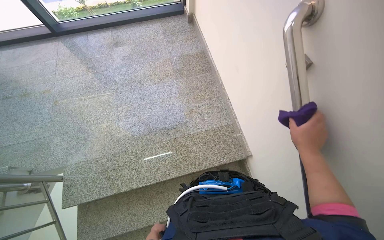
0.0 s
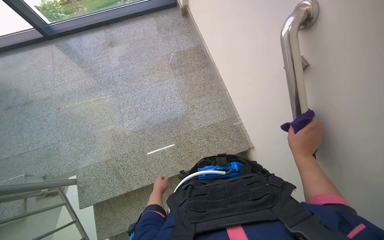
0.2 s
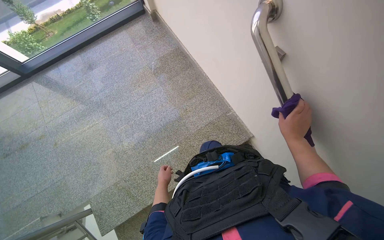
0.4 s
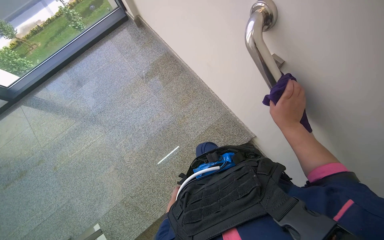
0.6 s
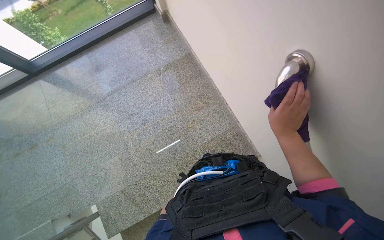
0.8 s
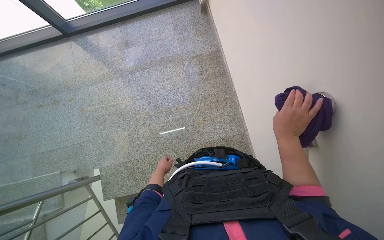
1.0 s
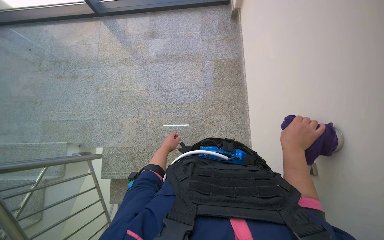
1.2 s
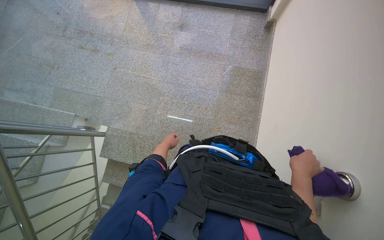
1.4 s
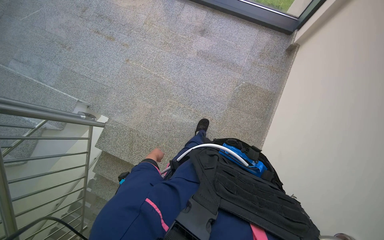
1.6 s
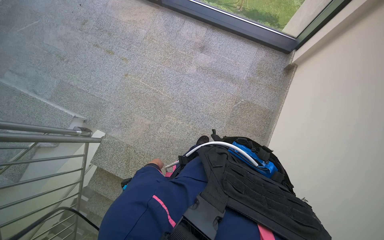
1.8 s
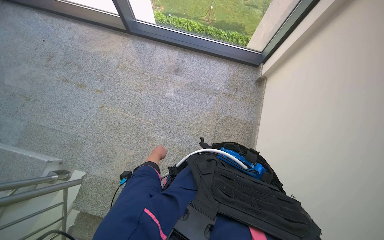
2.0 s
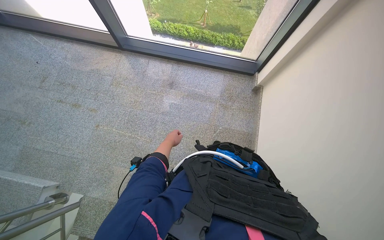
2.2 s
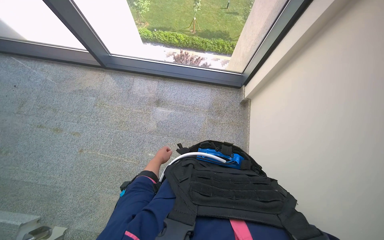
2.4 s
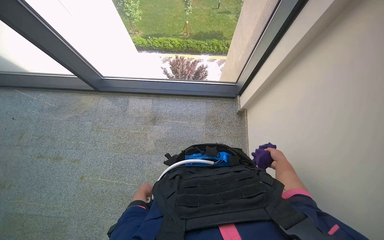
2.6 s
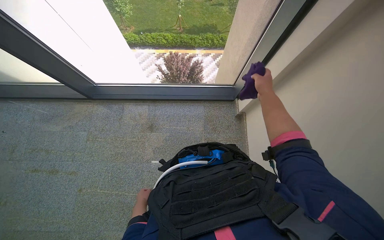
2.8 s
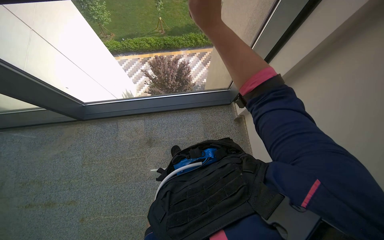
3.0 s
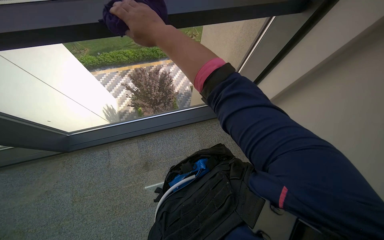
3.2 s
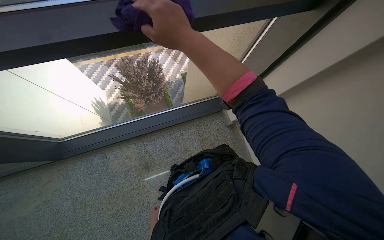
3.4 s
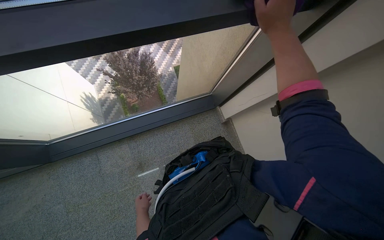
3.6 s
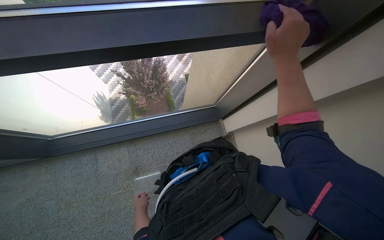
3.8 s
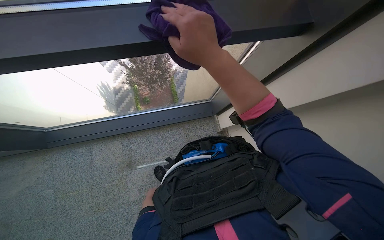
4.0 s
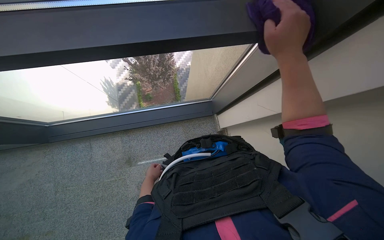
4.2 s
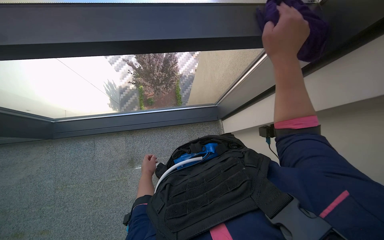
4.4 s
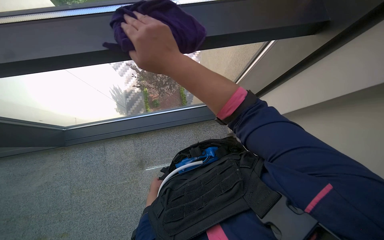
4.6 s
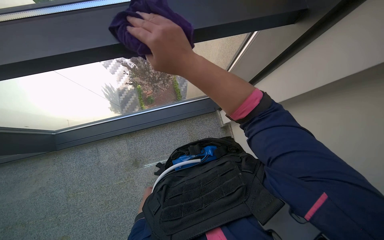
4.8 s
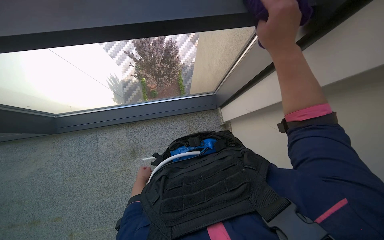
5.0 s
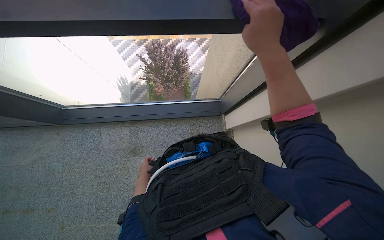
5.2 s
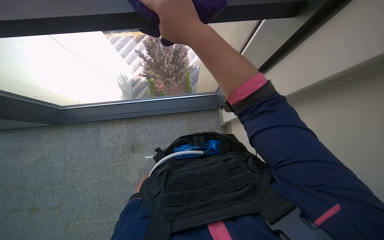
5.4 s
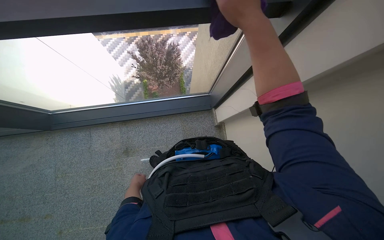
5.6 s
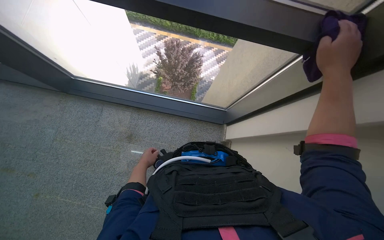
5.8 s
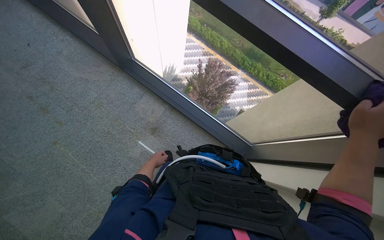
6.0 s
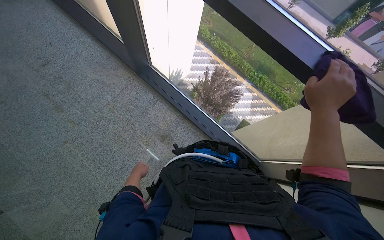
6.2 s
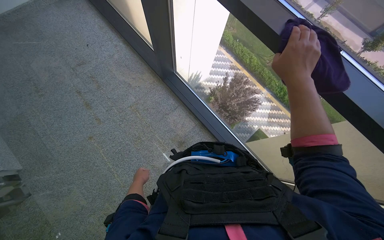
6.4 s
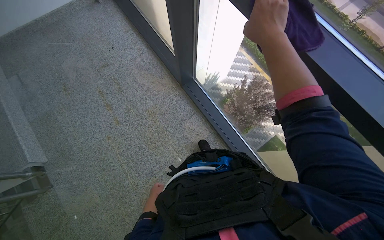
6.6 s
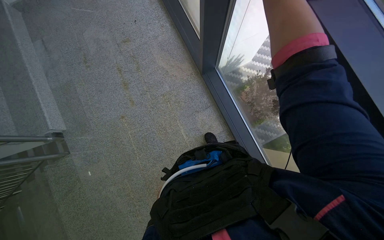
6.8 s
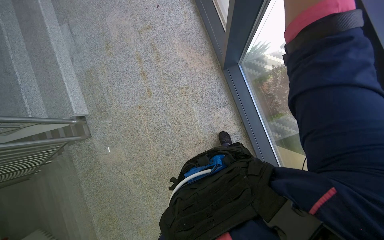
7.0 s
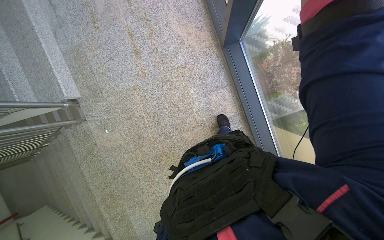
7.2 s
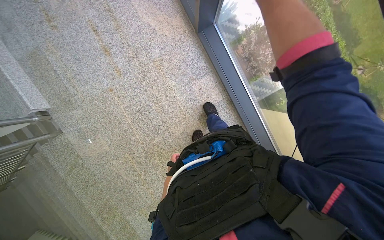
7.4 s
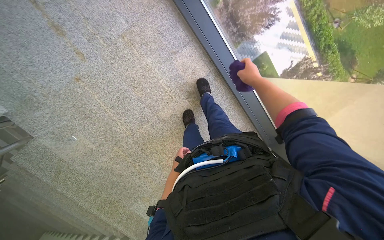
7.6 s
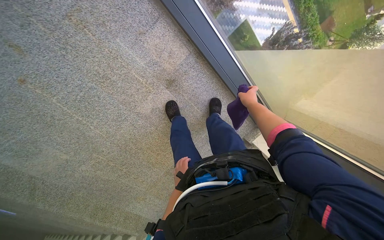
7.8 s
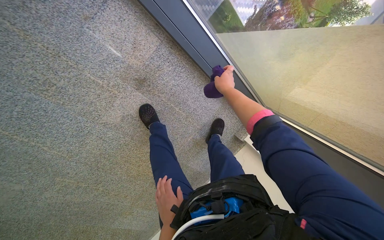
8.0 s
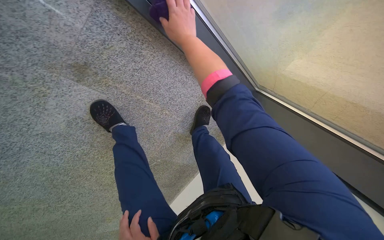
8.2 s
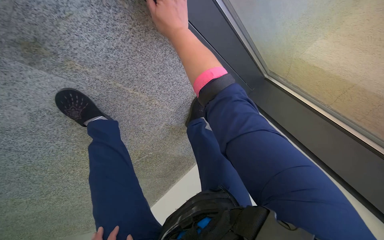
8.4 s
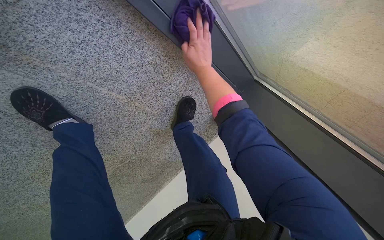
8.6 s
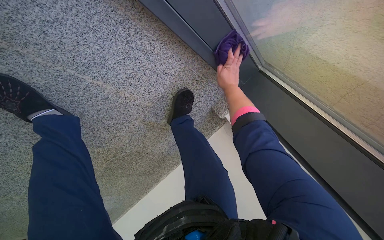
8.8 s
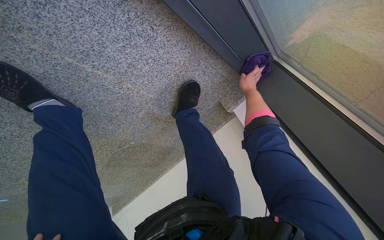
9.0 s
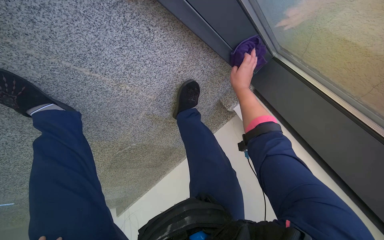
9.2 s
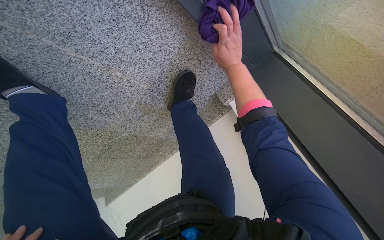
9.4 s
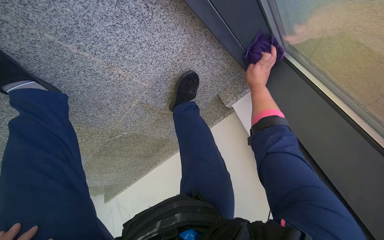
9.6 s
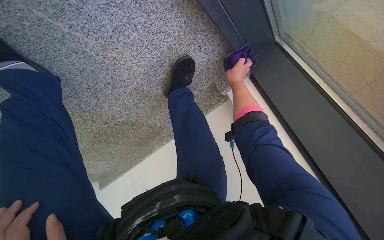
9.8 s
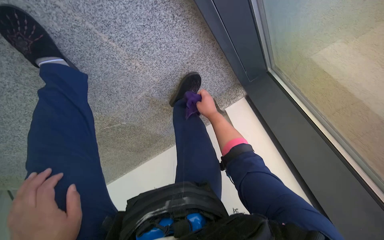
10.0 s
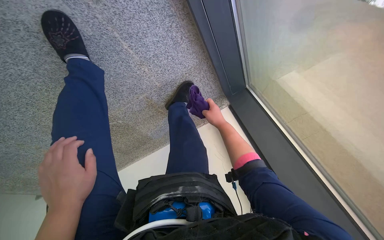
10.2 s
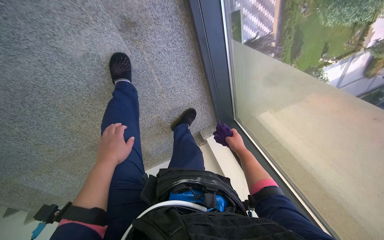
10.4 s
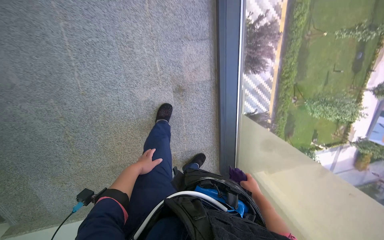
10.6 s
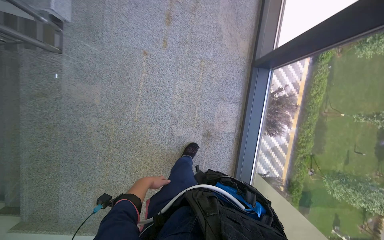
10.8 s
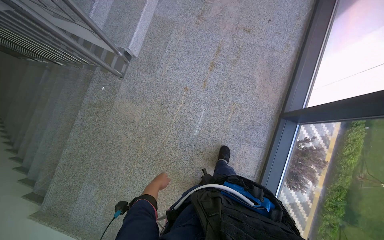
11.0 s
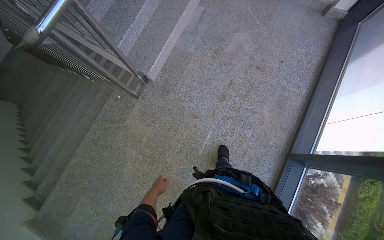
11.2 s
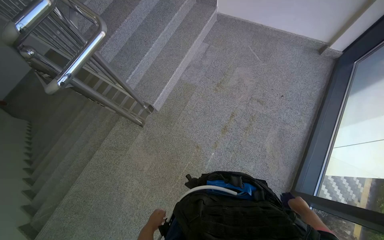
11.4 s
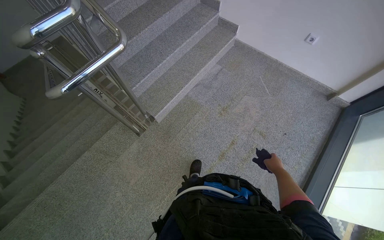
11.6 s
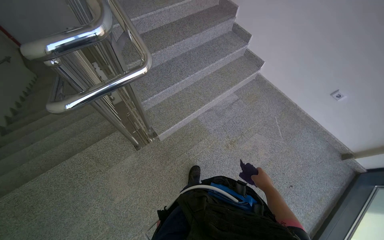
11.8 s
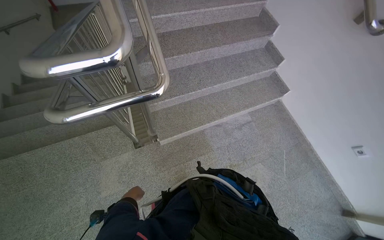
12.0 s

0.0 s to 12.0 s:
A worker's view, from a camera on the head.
Job: wiping surfaces.
The whole recording: Wiping wall handrail. The worker wipes the wall handrail with a purple cloth.
0.0 to 1.6 s: The camera is carried roughly 50 cm. The wearer looks about 15 degrees further downward. The scene turns about 40 degrees clockwise in the picture.
1.6 to 3.0 s: The camera is carried some 90 cm. The scene rotates counterclockwise by roughly 30 degrees.
3.0 to 4.4 s: The right hand heads to the right, covering about 20 cm. The left hand shifts roughly 40 cm up the picture.
4.4 to 6.0 s: The scene rotates clockwise by about 45 degrees.
6.0 to 7.6 s: The wearer moves approximately 60 cm. The wearer looks approximately 30 degrees further downward.
7.6 to 9.0 s: The camera is carried some 60 cm. The wearer looks about 15 degrees further to the right. The view tilts approximately 30 degrees downward.
9.0 to 10.4 s: The camera pitches upward, by roughly 15 degrees.
10.4 to 12.0 s: The camera is carried about 1.5 m. The head rotates about 90 degrees to the left. The view tilts some 65 degrees upward.

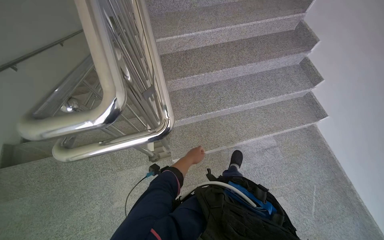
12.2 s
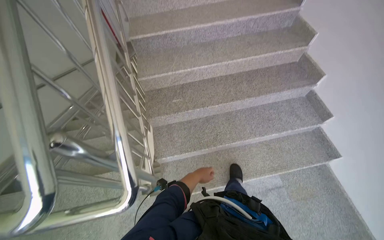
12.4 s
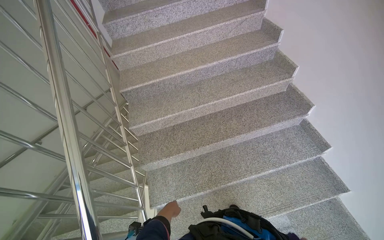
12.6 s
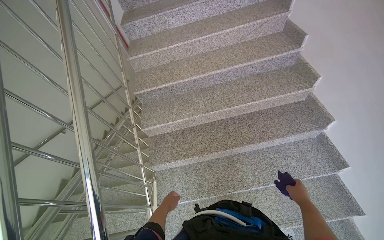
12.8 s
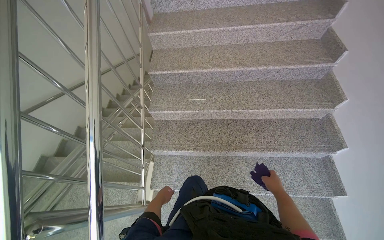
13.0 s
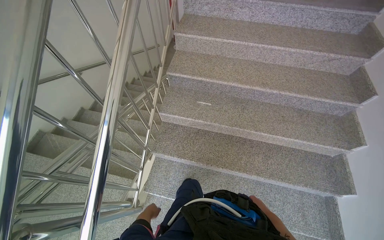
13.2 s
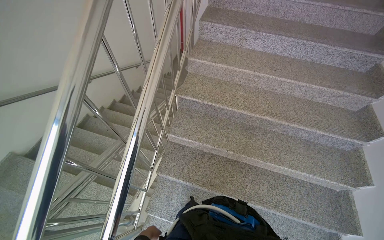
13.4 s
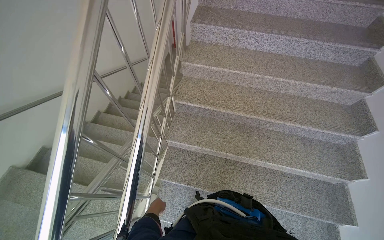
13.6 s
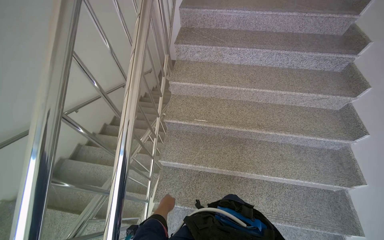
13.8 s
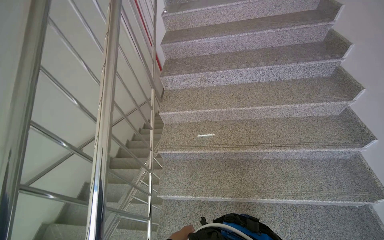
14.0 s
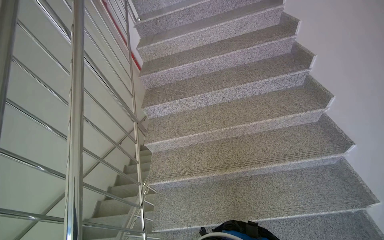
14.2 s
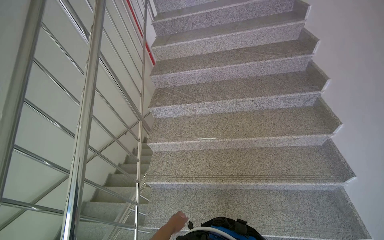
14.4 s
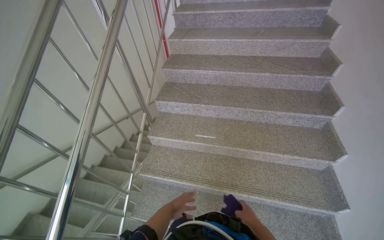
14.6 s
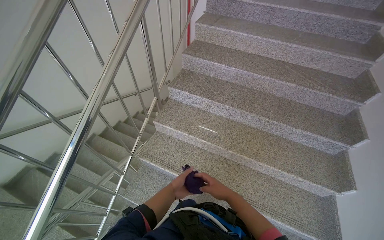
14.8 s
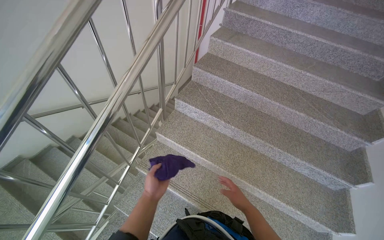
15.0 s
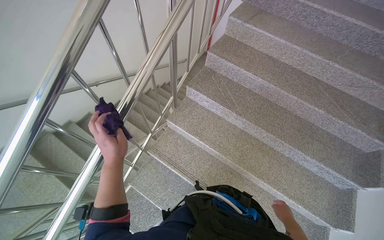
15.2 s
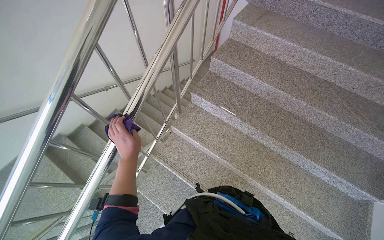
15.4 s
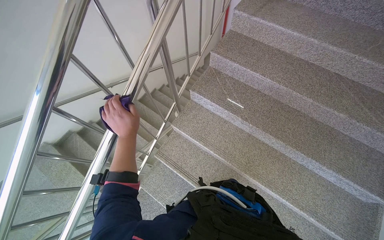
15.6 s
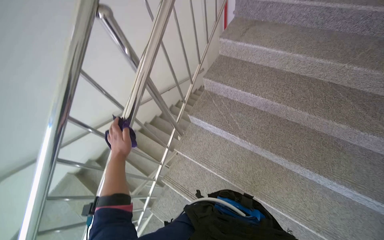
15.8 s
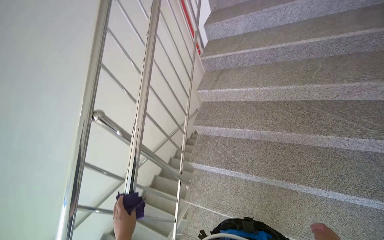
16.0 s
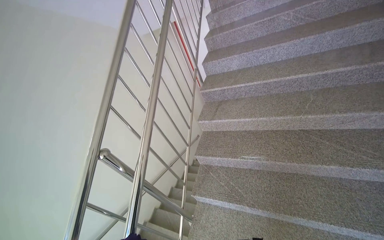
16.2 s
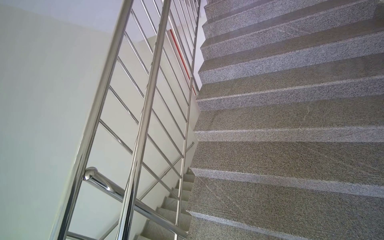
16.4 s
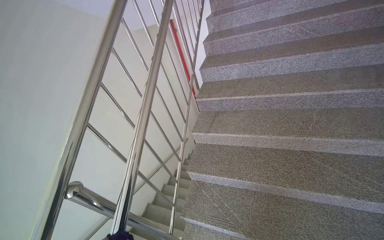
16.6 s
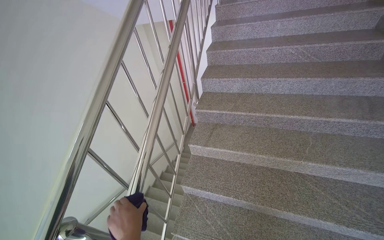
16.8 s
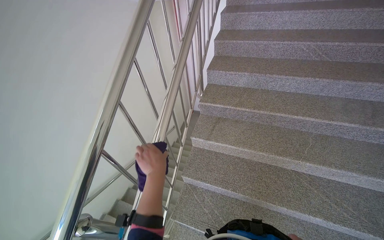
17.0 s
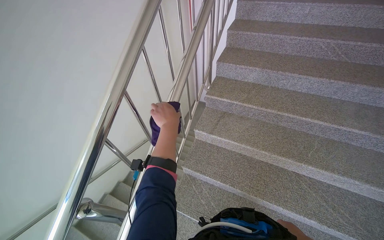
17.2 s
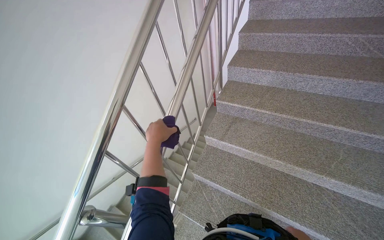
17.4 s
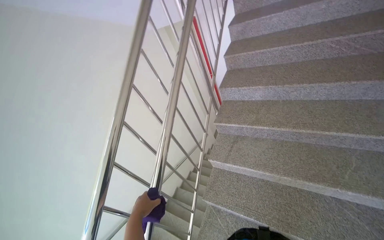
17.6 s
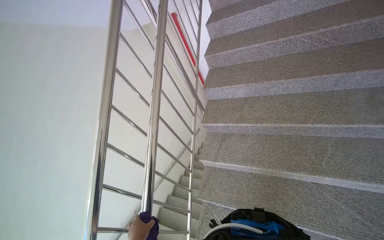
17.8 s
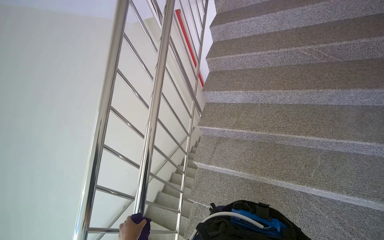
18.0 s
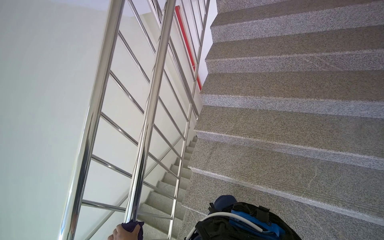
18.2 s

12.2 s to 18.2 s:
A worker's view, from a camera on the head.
Job: wiping surfaces.
The whole recording: Wiping wall handrail. The worker wipes the wall handrail with a purple cloth.
12.2 to 13.8 s: The head travels some 90 cm. The wearer's head swings some 25 degrees to the left.
13.8 to 15.2 s: The camera travels roughly 60 cm. The wearer's head swings about 25 degrees to the left.
15.2 to 16.6 s: The camera travels roughly 60 cm. The camera pitches upward, by some 25 degrees.
16.6 to 18.2 s: The wearer moves some 50 cm.

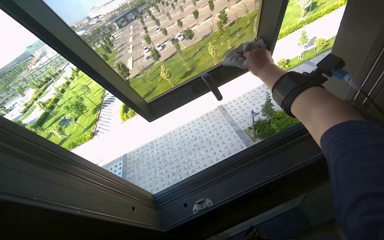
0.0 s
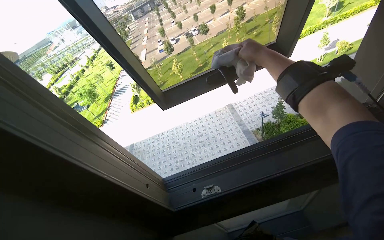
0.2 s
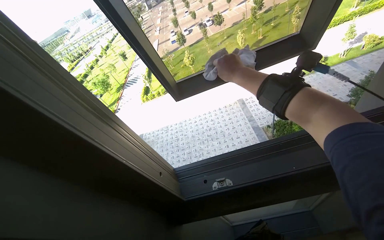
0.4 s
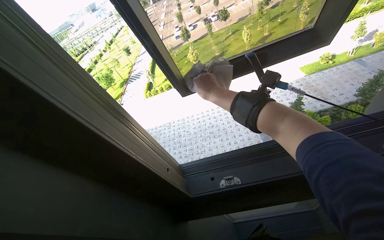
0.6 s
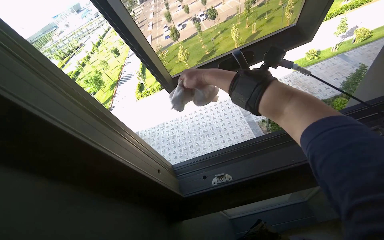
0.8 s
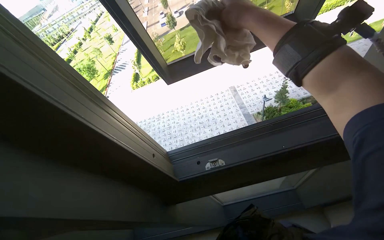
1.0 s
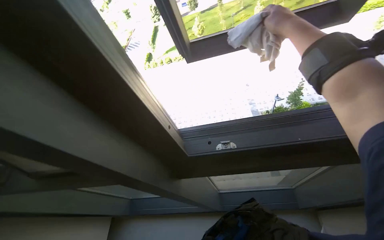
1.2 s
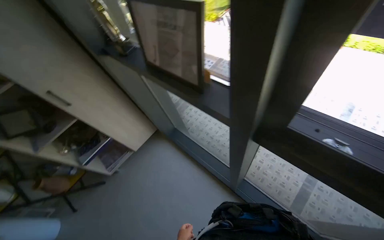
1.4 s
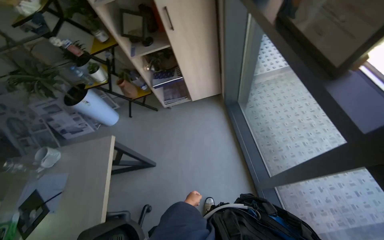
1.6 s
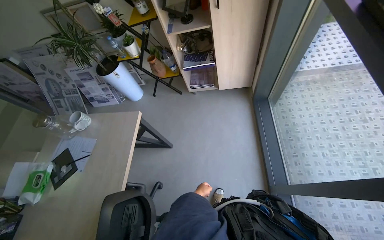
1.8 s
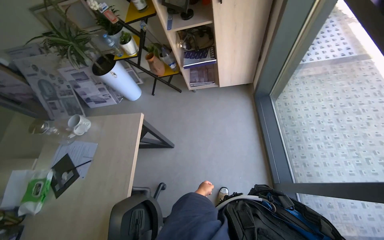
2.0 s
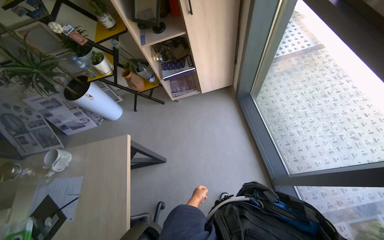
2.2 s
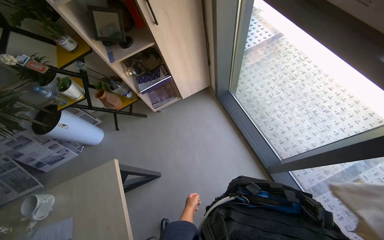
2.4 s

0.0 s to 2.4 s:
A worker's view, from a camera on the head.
Job: wiping surfaces.
The whole recording: Wiping office surfaces. The worker wipes window frames and shelves with a cloth.
1.2 to 2.4 s: The camera travels roughly 40 cm. The head rotates about 60 degrees to the left. The wearer looks about 25 degrees further downward.
